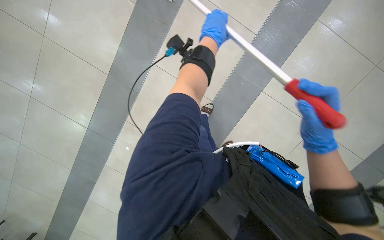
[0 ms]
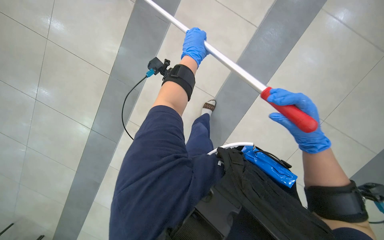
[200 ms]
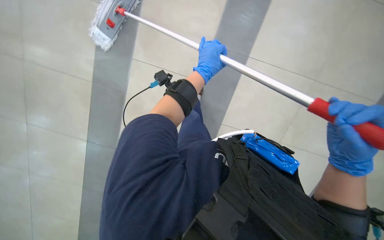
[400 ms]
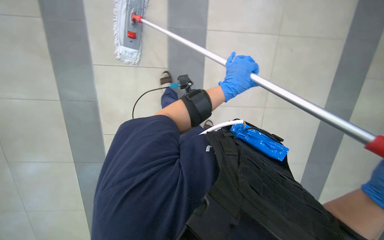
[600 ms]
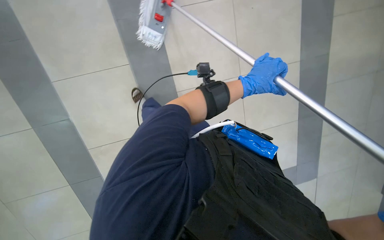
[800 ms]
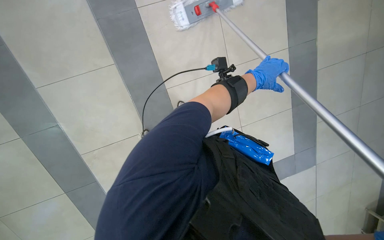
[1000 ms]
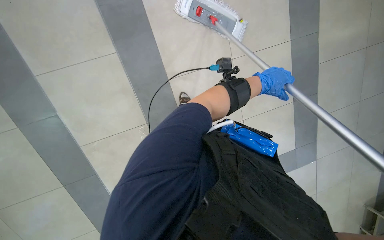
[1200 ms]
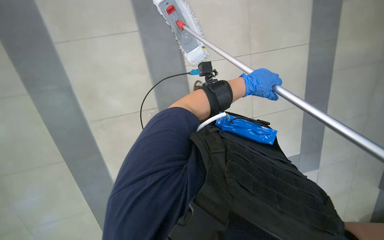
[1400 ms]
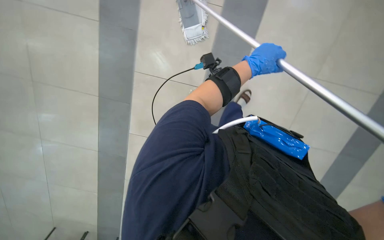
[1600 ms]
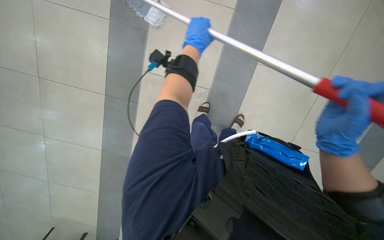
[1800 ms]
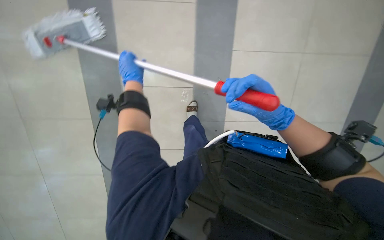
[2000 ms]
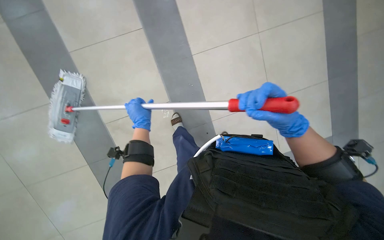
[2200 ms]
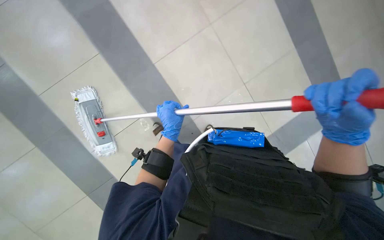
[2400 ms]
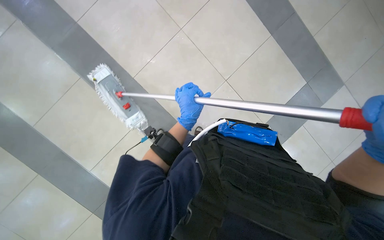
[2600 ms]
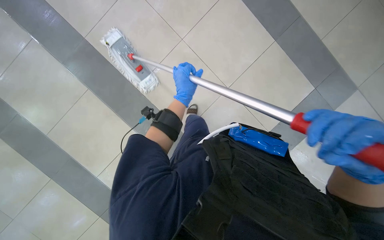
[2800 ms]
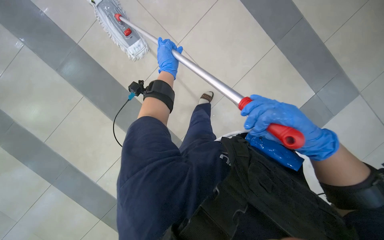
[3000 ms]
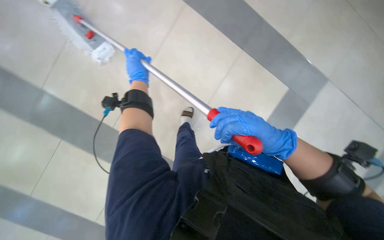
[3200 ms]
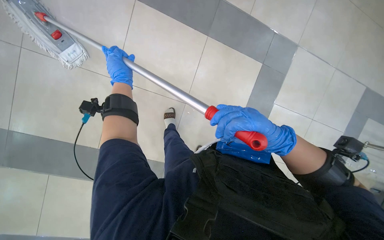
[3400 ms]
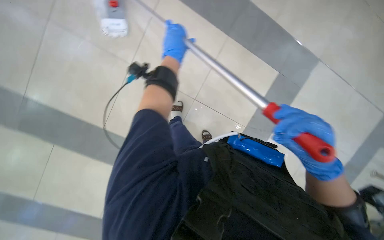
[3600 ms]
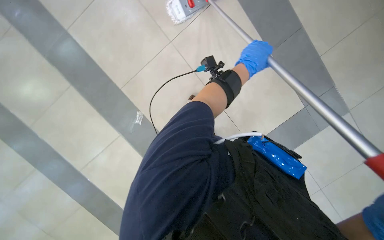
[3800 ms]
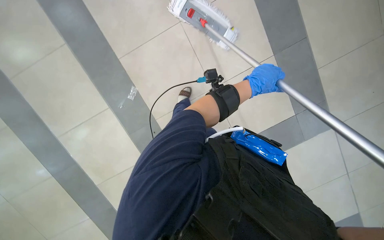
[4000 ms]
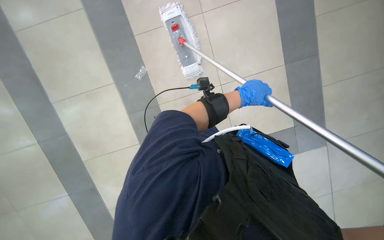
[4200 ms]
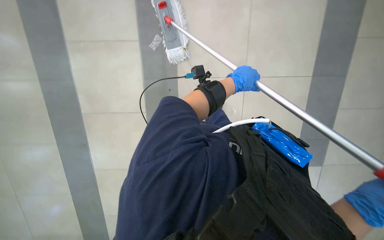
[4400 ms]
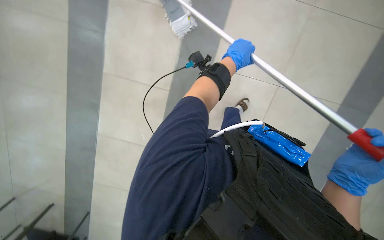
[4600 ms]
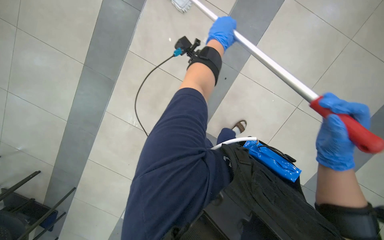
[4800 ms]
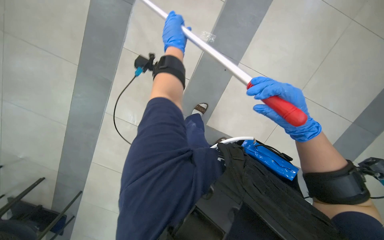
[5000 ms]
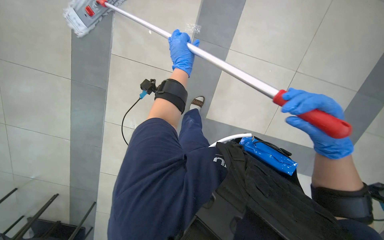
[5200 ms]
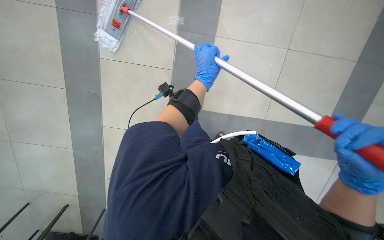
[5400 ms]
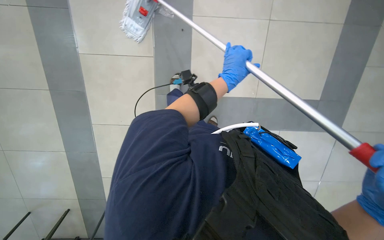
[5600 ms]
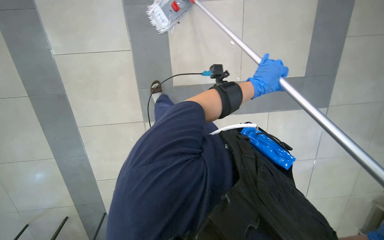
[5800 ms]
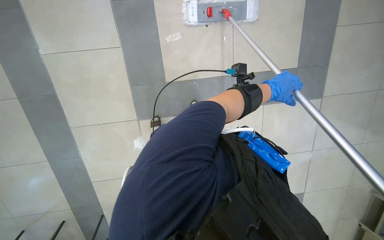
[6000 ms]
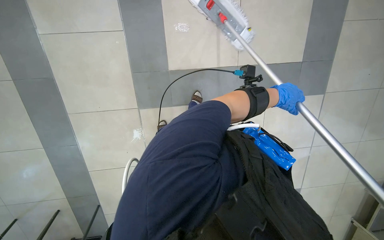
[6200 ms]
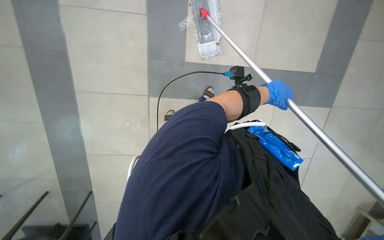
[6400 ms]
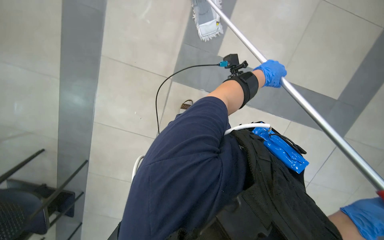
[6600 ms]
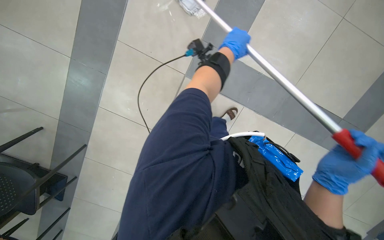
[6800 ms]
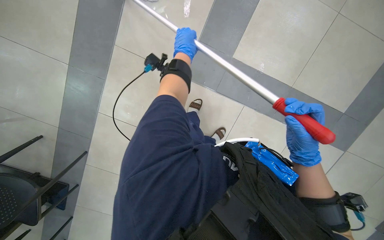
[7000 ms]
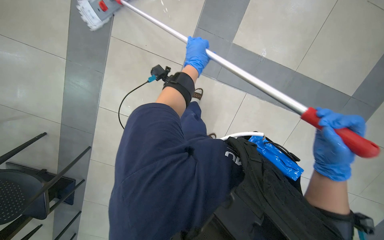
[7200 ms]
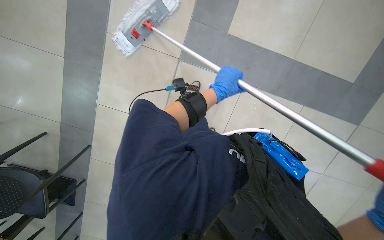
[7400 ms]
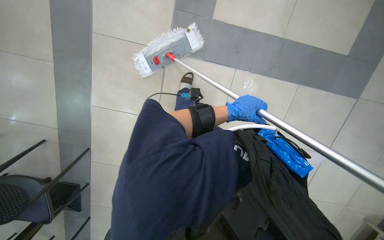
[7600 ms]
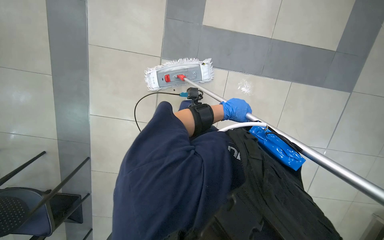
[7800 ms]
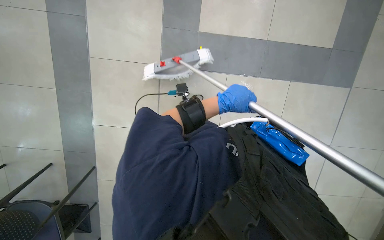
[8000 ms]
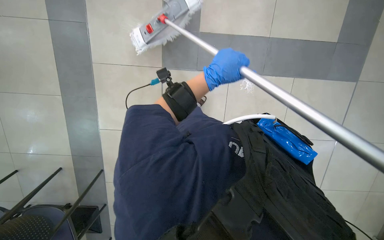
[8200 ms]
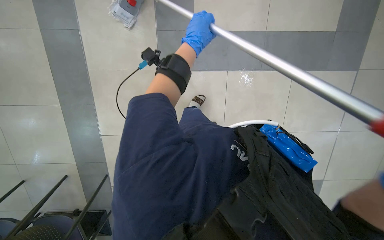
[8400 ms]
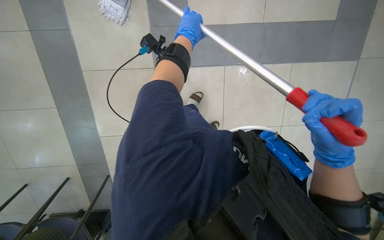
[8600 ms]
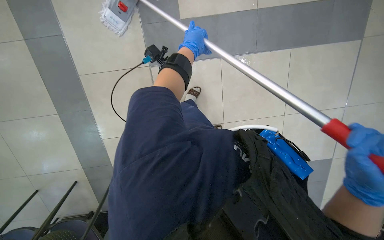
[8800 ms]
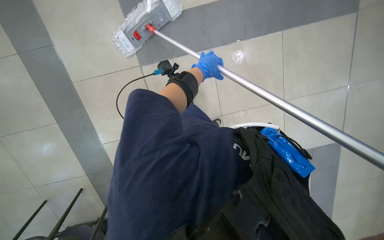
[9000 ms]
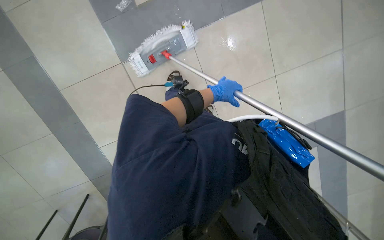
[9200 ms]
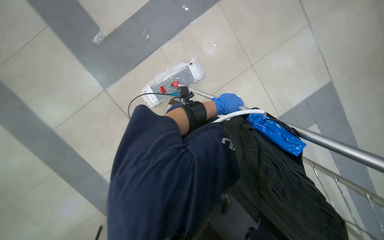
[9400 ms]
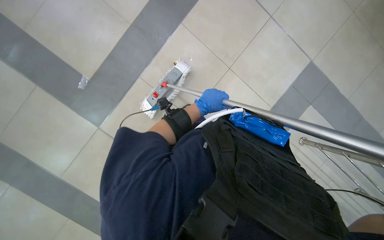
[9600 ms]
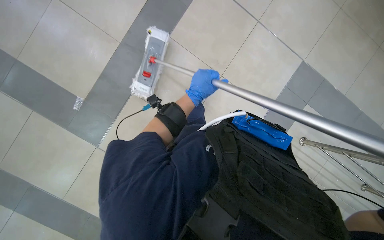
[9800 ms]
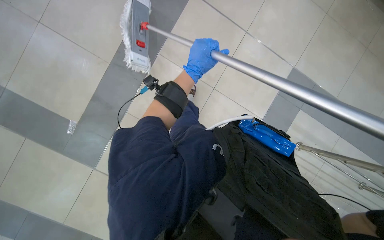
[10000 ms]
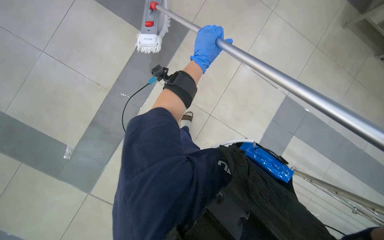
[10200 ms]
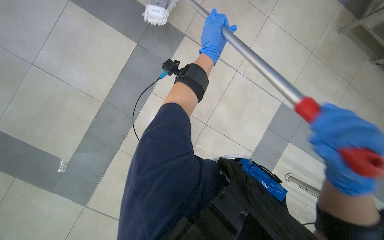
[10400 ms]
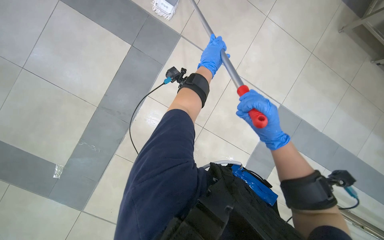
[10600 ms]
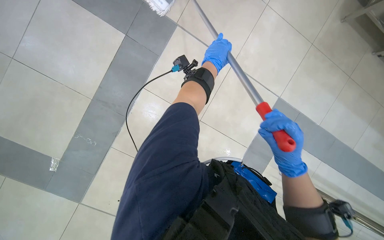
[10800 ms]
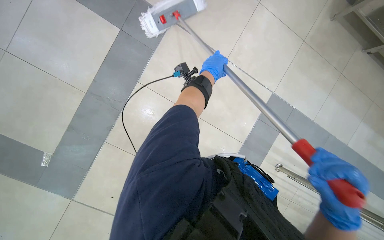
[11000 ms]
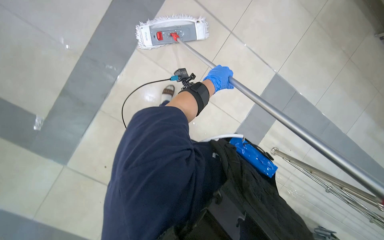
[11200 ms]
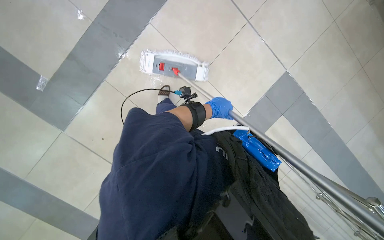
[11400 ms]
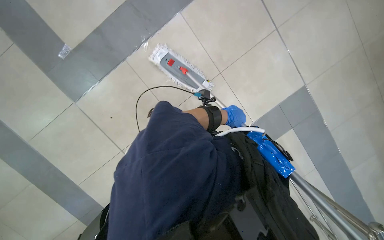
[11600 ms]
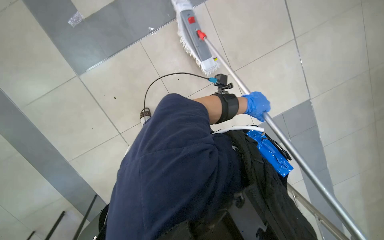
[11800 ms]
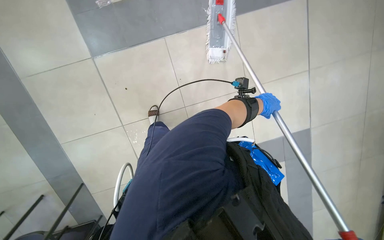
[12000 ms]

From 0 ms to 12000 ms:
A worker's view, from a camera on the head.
Job: mopping floor.
The whole recording: Mopping floor with cleaning cart. The worker mops the floor, occasionally picking up debris and wringing the mop head using the cleaning cart.
From 0 ms to 1600 ms: The view tilts approximately 15 degrees downward. The left hand moves to the right, approximately 30 cm.
From 1600 ms to 3000 ms: The left hand moves left and right over roughly 40 cm, changing direction 2 times.
From 3000 ms to 4400 ms: The view pans to the right by approximately 25 degrees. Everything in view rotates about 35 degrees clockwise.
From 4400 ms to 6000 ms: The left hand travels to the right by approximately 10 cm.
From 6000 ms to 7600 ms: The left hand heads to the left, covering about 15 cm.
From 7600 ms to 9000 ms: The left hand moves up the picture, roughly 15 cm.
From 10400 ms to 12000 ms: The left hand shifts approximately 30 cm farther from the camera and to the right.

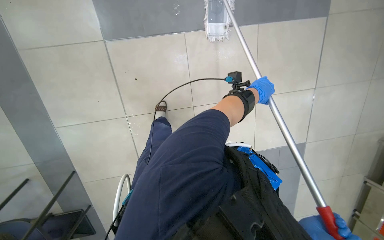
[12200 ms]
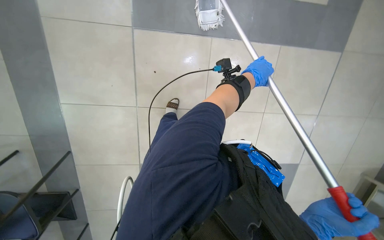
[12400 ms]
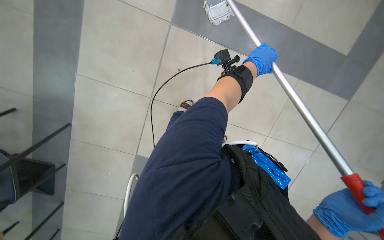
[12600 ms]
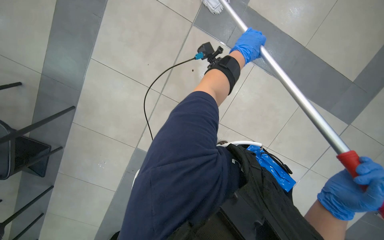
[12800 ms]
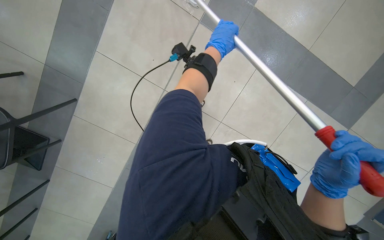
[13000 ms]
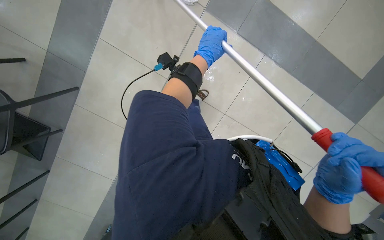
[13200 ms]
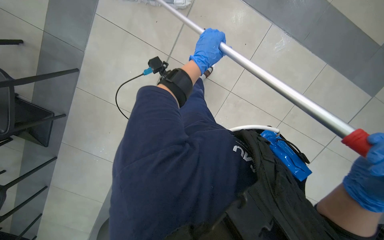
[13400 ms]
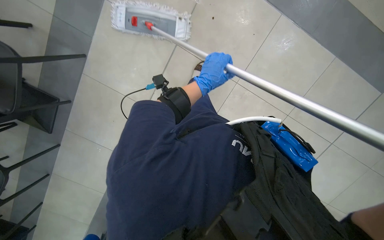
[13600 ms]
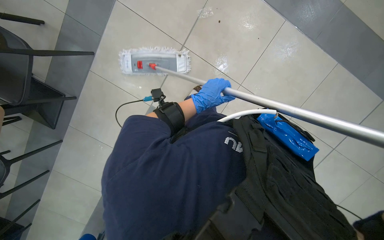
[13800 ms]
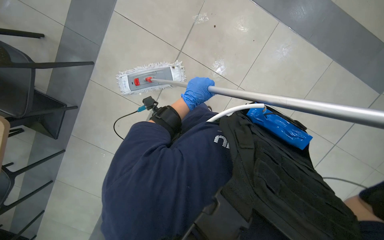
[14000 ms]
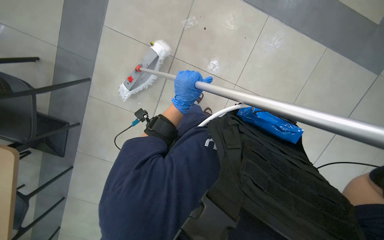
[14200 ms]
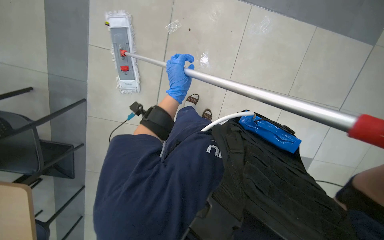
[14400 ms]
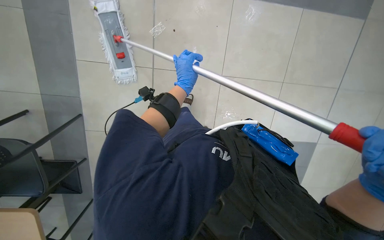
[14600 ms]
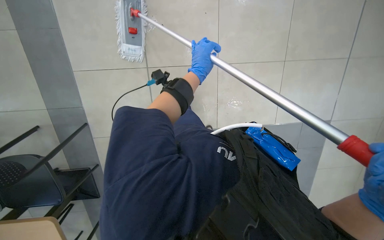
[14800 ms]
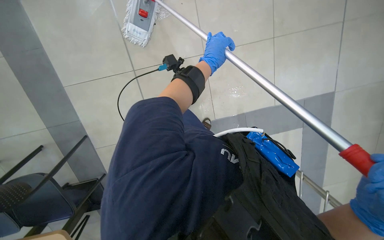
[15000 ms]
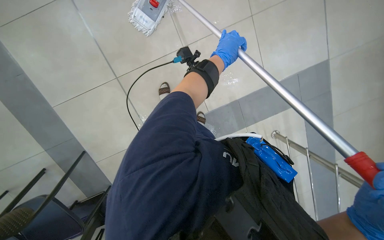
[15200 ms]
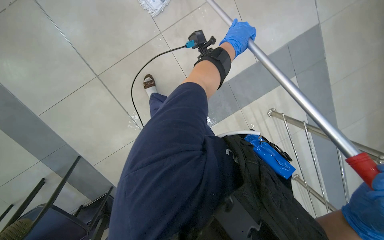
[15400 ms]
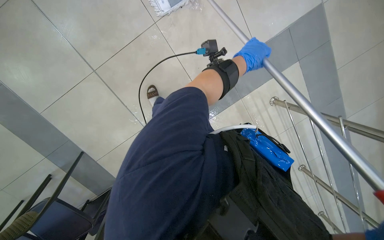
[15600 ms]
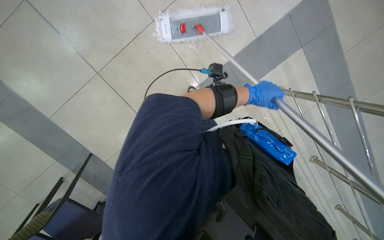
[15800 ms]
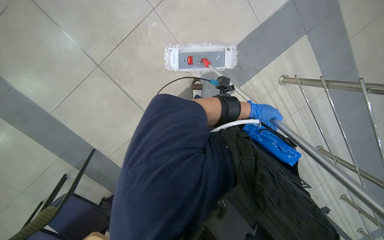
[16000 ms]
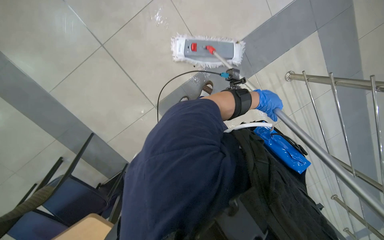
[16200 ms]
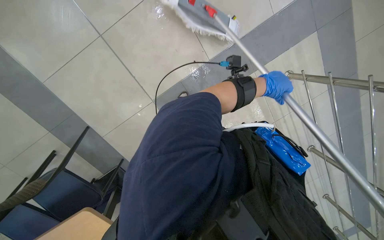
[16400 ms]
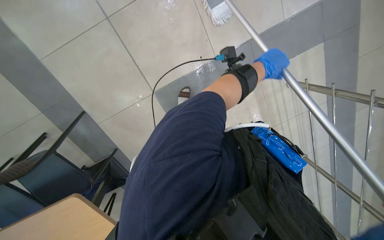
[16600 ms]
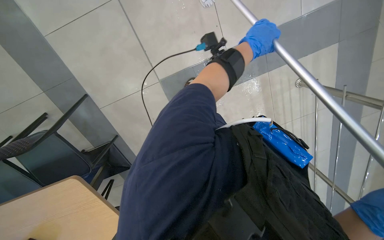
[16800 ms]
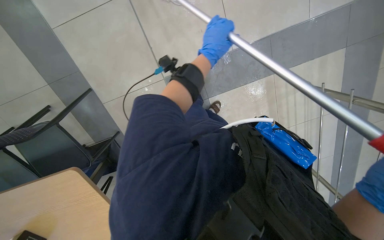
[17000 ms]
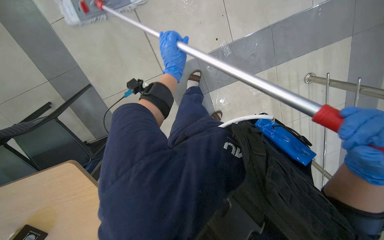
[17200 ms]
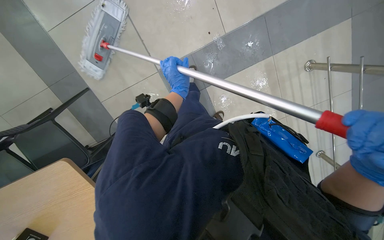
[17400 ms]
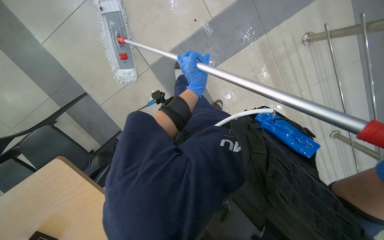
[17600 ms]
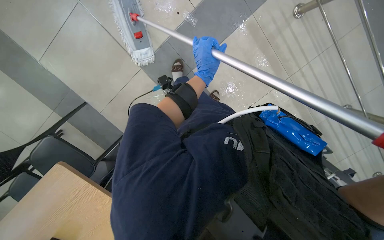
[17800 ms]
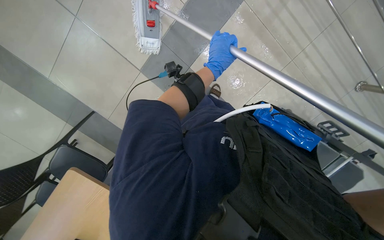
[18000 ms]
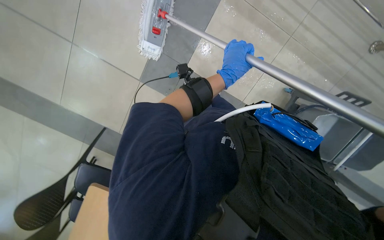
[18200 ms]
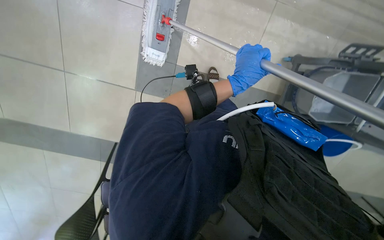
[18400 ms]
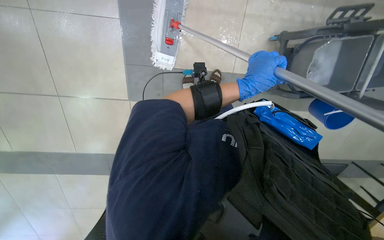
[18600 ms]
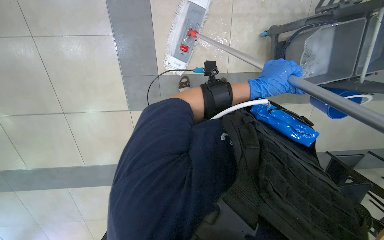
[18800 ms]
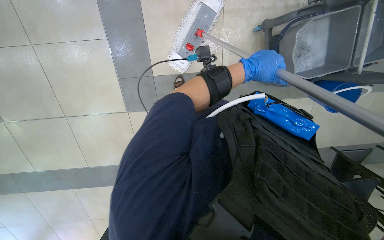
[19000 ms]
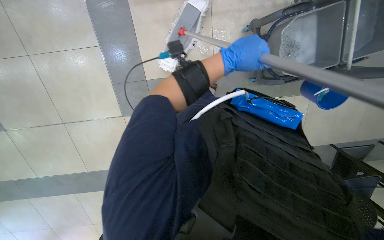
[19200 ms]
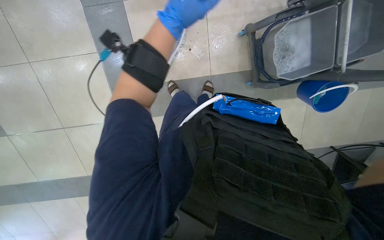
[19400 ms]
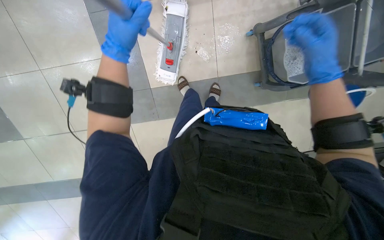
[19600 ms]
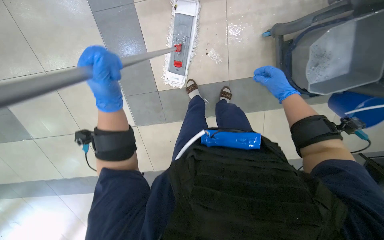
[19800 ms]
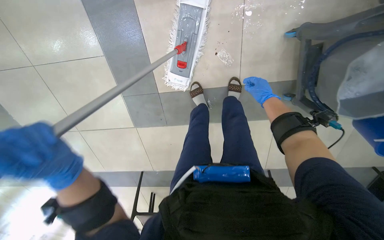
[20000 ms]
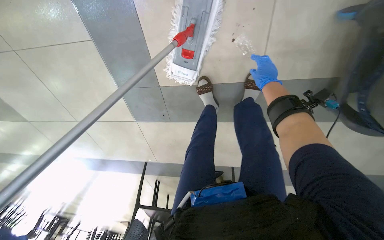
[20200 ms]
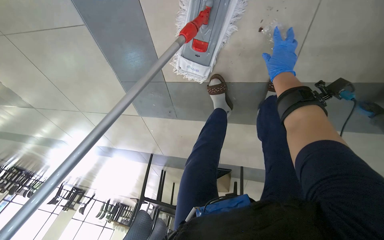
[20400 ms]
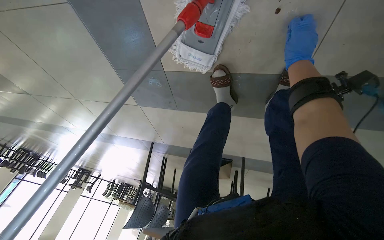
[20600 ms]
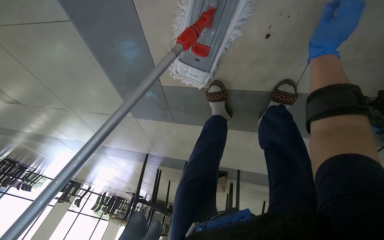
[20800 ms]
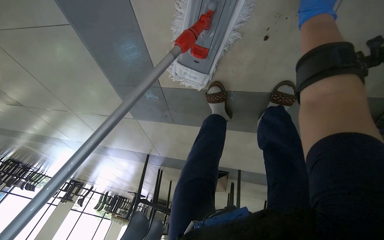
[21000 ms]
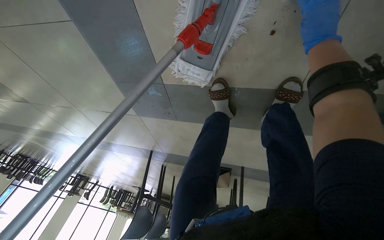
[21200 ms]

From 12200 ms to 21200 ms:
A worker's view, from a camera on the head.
Job: mopping floor.
The whole recording: Mopping floor with cleaning cart. The worker mops the floor, occasionally picking up debris and wringing the mop head using the cleaning cart.
From 12200 ms to 13800 ms: The left hand heads to the left, covering about 15 cm.
From 13800 ms to 15200 ms: The left hand is displaced up the picture by approximately 10 cm.
From 15200 ms to 16600 ms: The left hand travels down the picture and back again, about 10 cm each way.
From 16600 ms to 18200 ms: The wearer looks some 15 degrees further downward.
From 19800 ms to 21200 ms: The wearer moves approximately 70 cm. The view tilts approximately 25 degrees downward.
